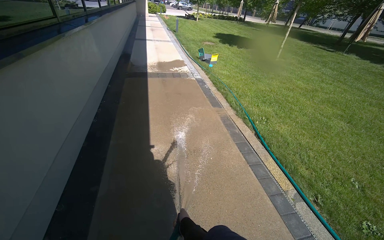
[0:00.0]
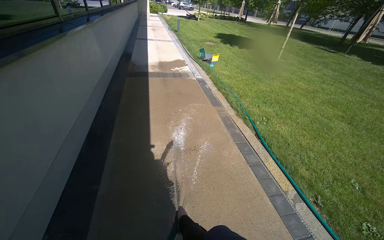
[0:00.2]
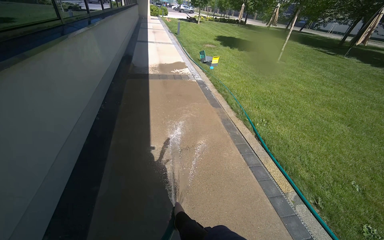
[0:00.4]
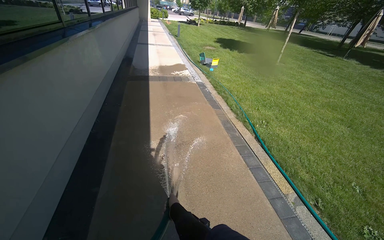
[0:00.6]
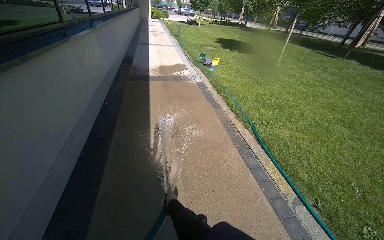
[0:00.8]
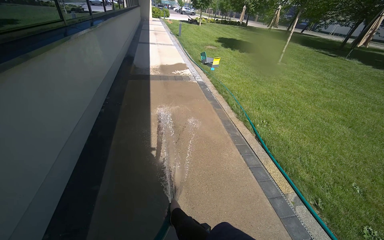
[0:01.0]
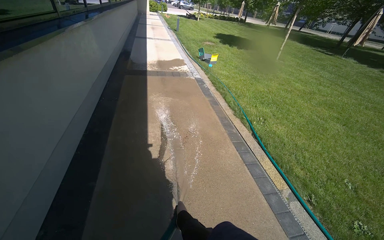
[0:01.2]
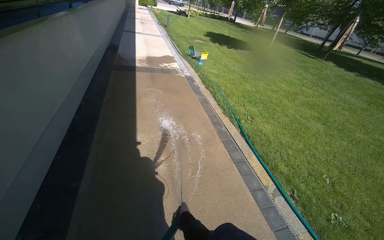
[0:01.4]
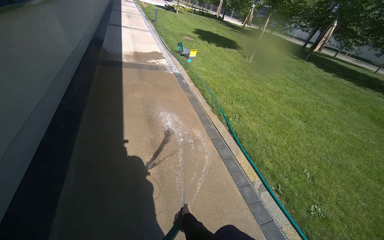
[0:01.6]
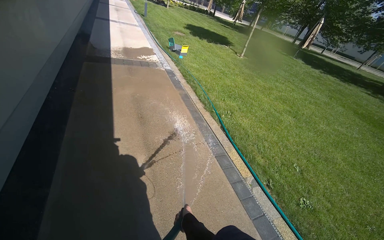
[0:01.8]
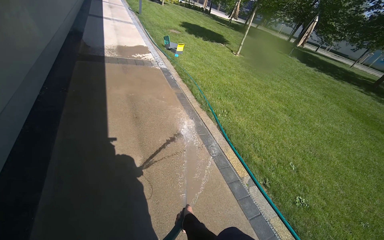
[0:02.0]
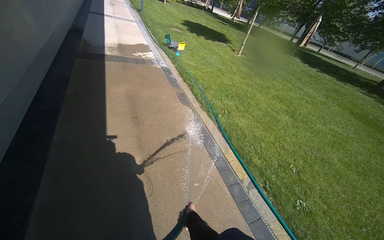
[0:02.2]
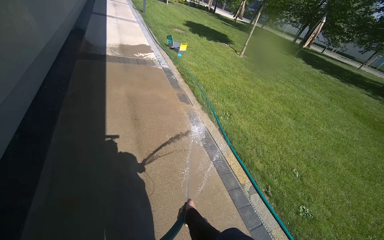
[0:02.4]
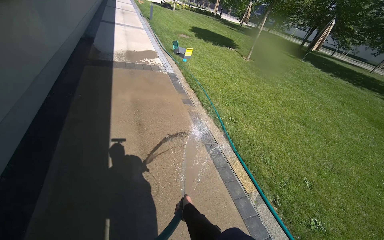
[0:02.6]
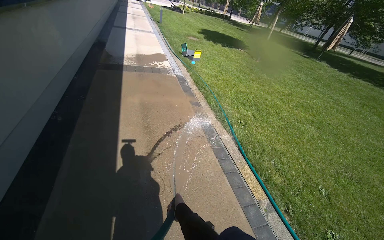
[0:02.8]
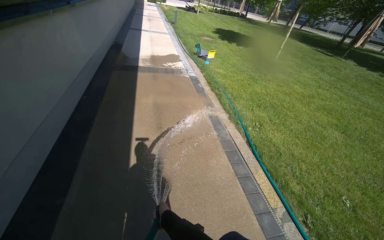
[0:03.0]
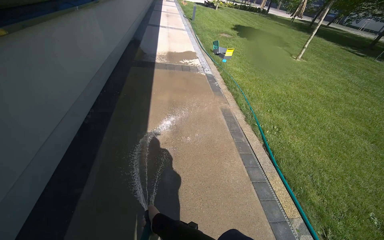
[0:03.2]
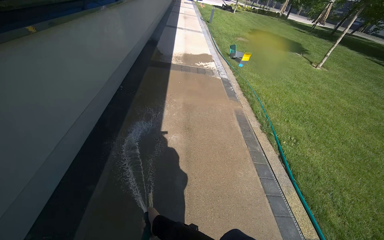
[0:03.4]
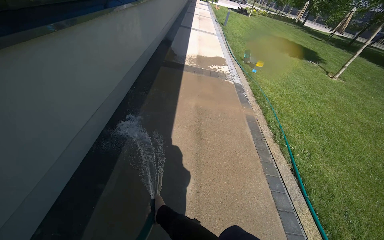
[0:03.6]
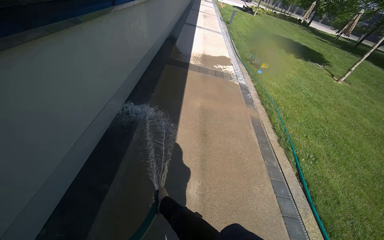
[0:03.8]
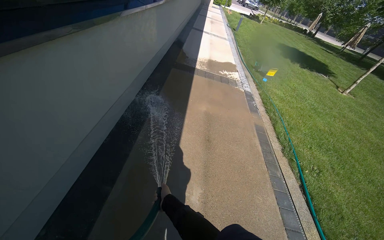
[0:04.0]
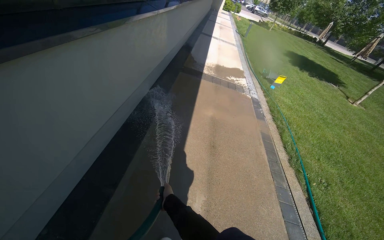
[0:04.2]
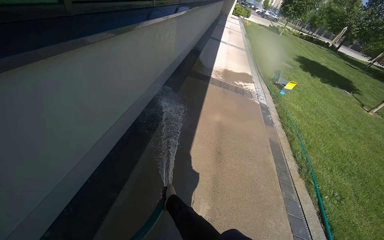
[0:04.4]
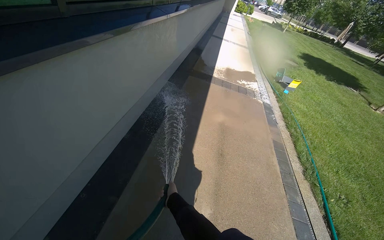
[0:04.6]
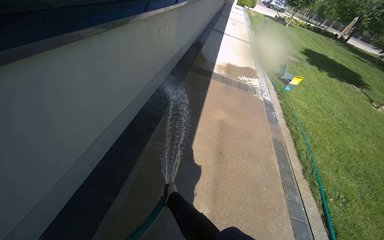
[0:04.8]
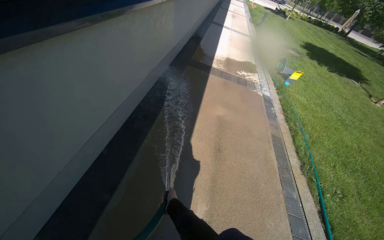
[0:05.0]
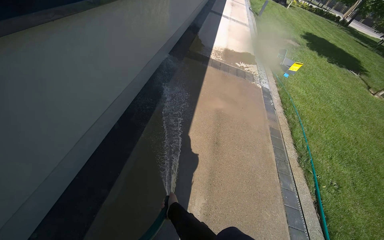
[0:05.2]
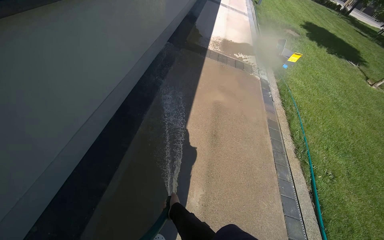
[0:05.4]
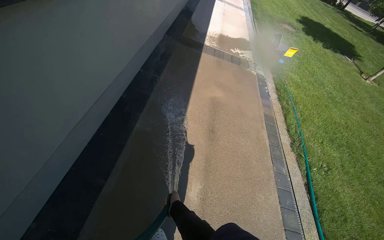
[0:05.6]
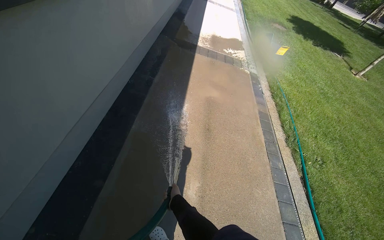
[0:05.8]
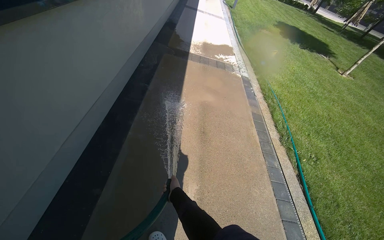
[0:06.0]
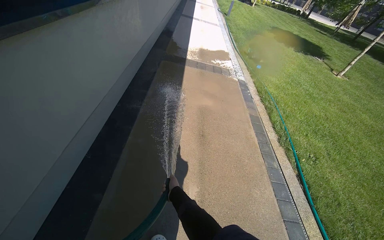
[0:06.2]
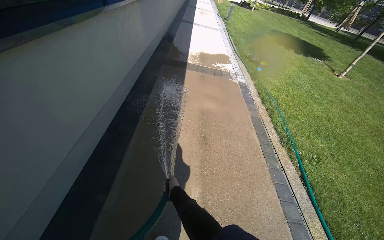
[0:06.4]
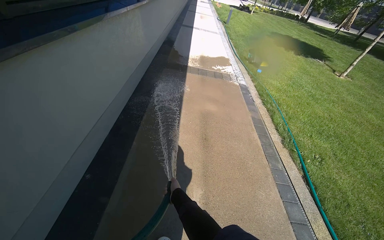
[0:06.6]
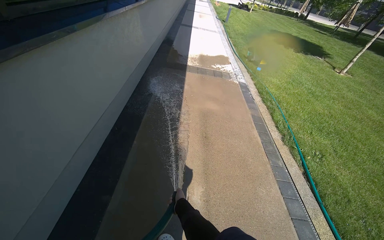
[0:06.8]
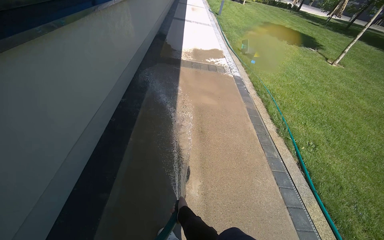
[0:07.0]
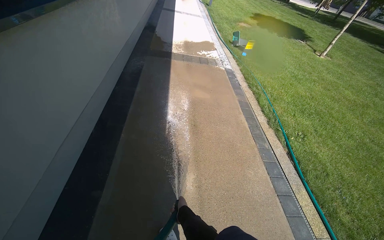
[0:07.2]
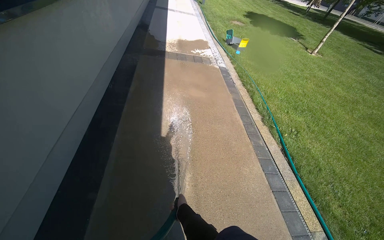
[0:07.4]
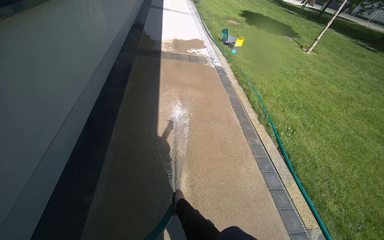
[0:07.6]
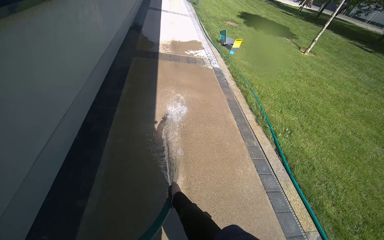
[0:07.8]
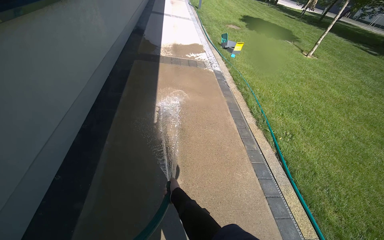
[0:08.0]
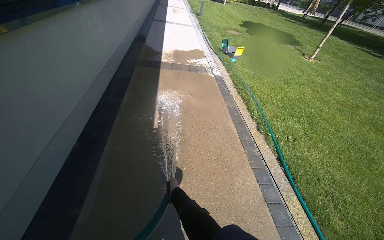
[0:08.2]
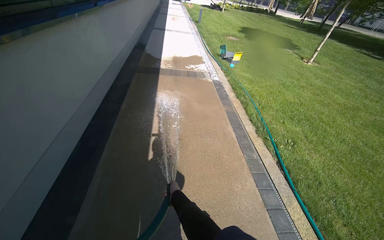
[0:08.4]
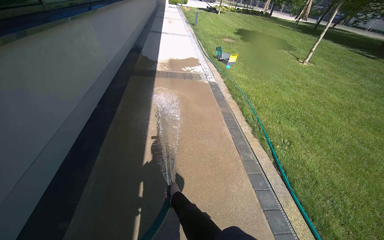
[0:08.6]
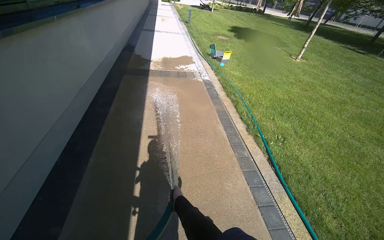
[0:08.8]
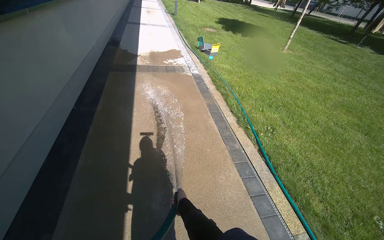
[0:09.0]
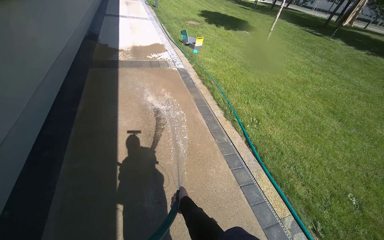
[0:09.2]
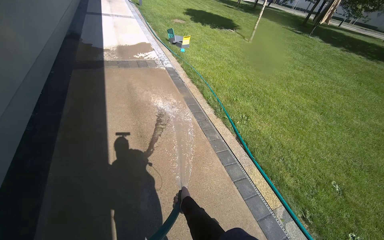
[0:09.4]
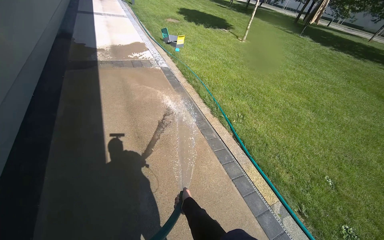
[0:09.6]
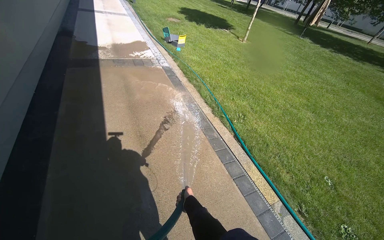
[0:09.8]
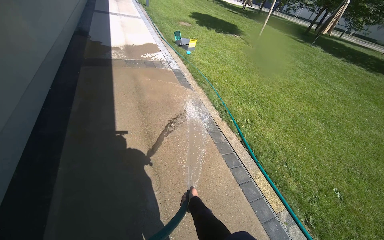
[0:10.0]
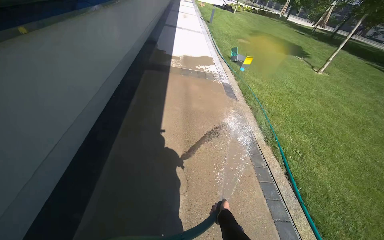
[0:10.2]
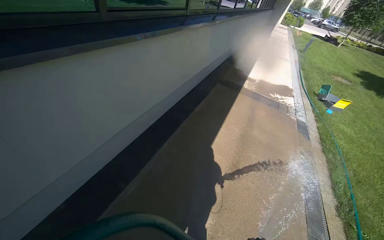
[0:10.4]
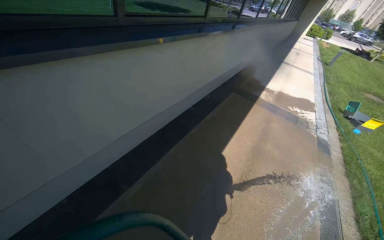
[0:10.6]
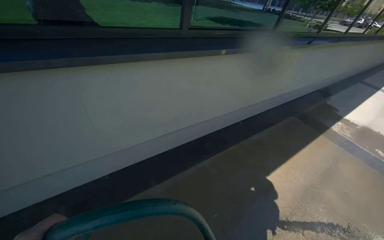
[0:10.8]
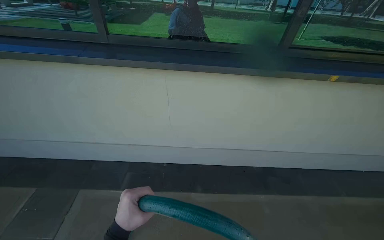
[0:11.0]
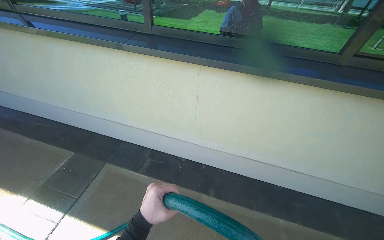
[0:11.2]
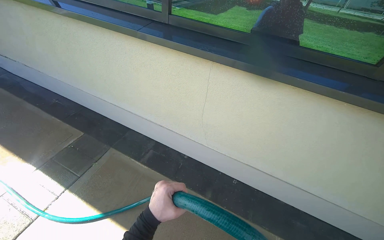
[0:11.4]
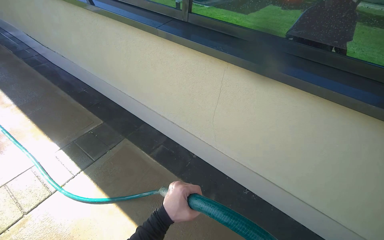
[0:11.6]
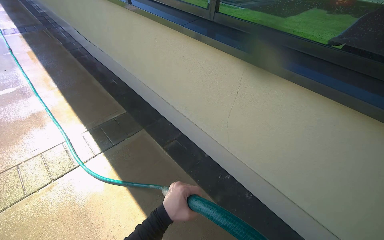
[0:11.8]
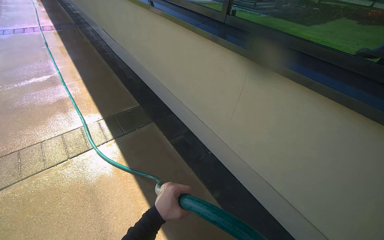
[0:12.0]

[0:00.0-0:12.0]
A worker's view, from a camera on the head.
Job: wiping surfaces.
The whole recording: Spraying water on sidewalk. The worker sprays water onto the sidewalk with a hose.
0:03.0 to 0:04.4: The head travels approximately 50 cm. The head rotates roughly 25 degrees to the left.
0:09.0 to 0:10.4: The head turns to the left by roughly 40 degrees.
0:10.4 to 0:12.0: The wearer's head swings some 115 degrees to the left.

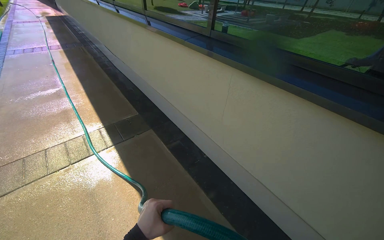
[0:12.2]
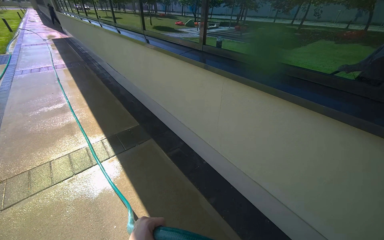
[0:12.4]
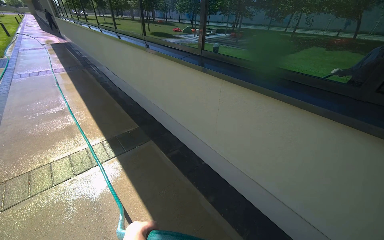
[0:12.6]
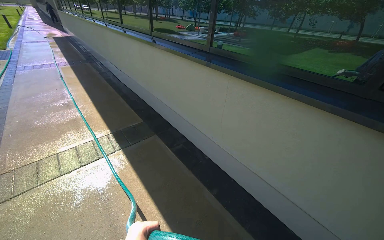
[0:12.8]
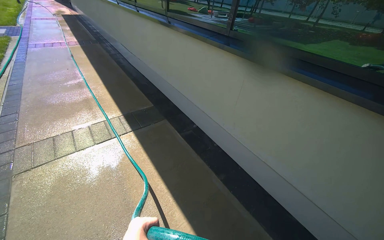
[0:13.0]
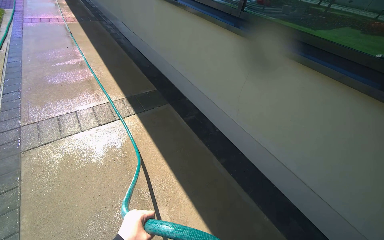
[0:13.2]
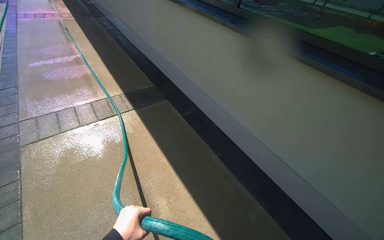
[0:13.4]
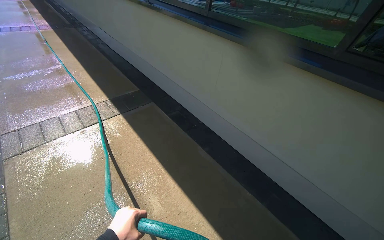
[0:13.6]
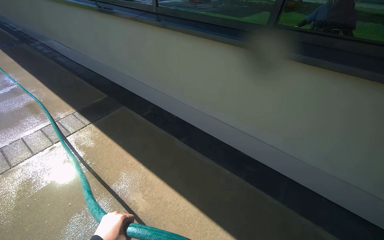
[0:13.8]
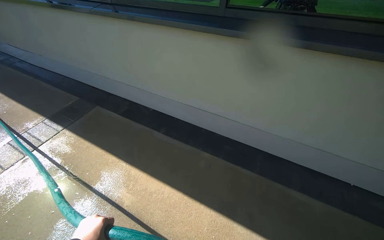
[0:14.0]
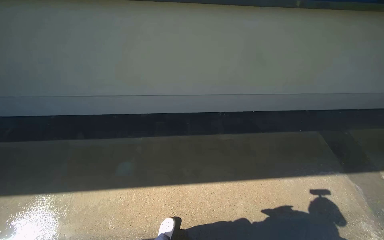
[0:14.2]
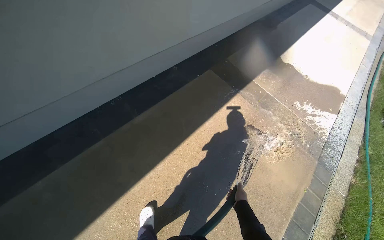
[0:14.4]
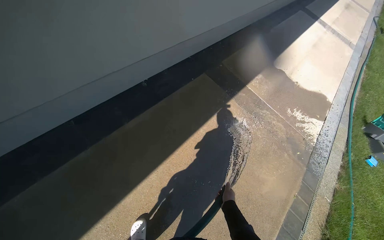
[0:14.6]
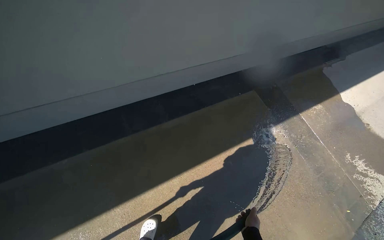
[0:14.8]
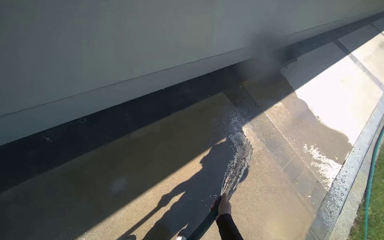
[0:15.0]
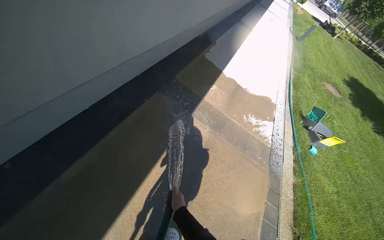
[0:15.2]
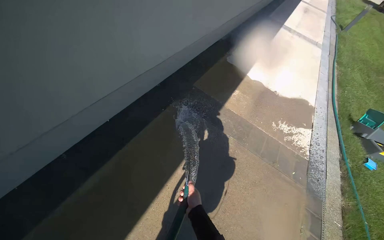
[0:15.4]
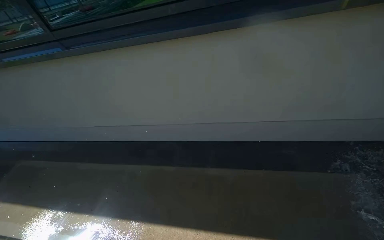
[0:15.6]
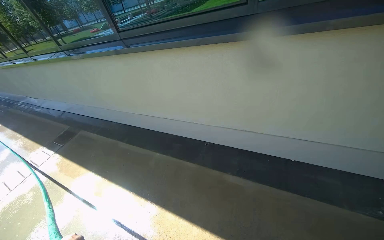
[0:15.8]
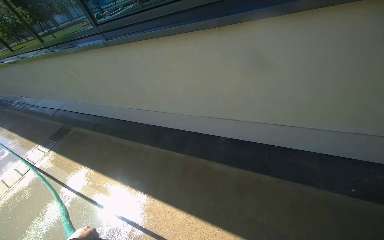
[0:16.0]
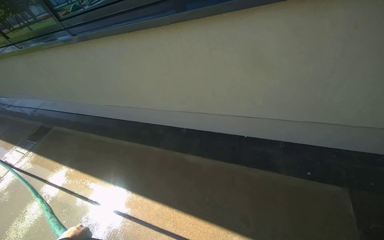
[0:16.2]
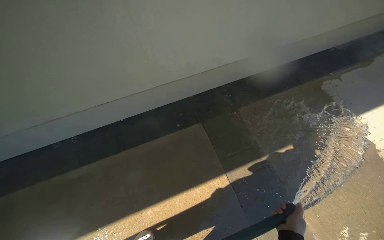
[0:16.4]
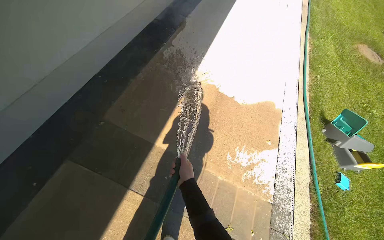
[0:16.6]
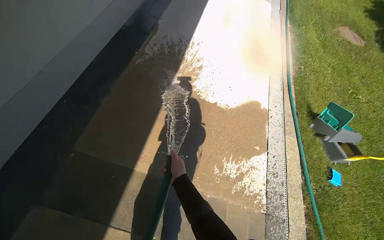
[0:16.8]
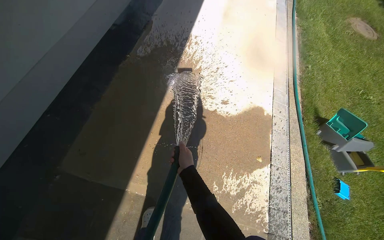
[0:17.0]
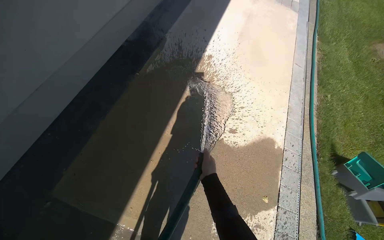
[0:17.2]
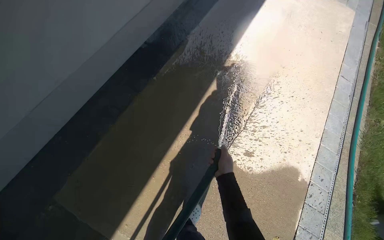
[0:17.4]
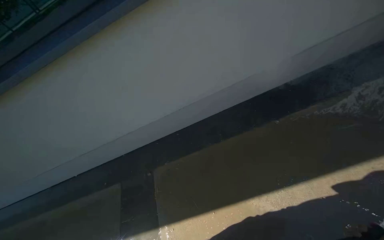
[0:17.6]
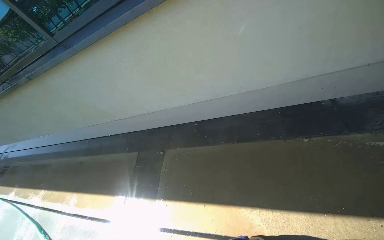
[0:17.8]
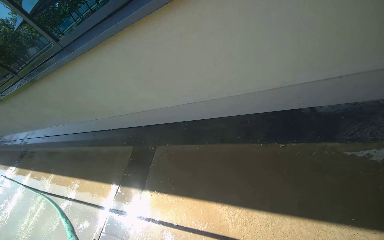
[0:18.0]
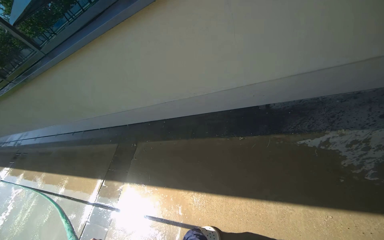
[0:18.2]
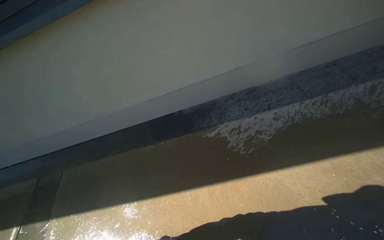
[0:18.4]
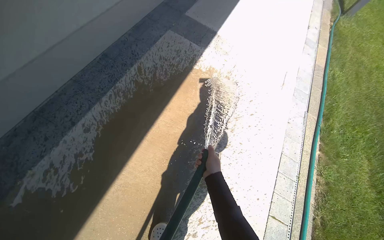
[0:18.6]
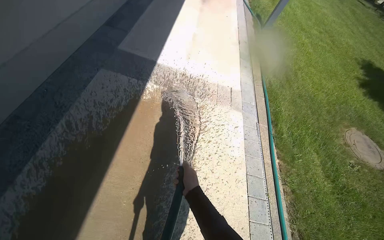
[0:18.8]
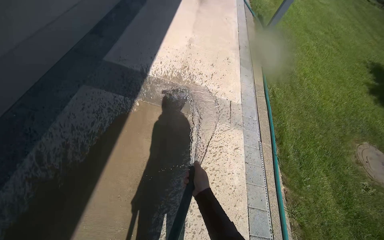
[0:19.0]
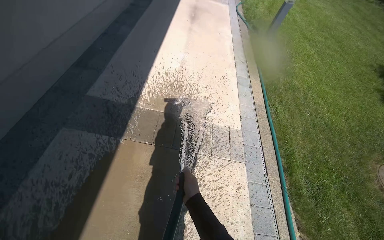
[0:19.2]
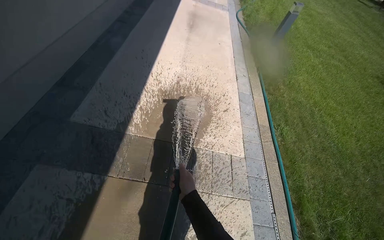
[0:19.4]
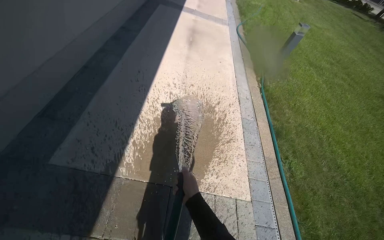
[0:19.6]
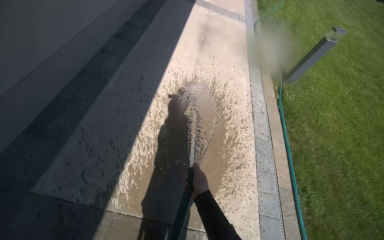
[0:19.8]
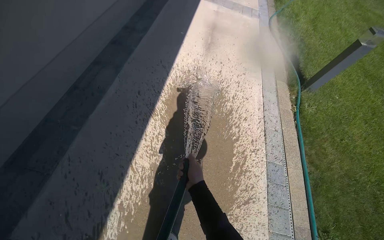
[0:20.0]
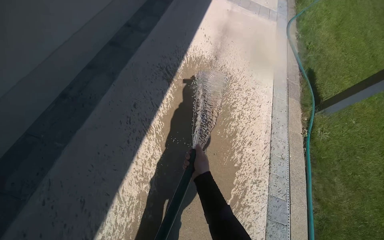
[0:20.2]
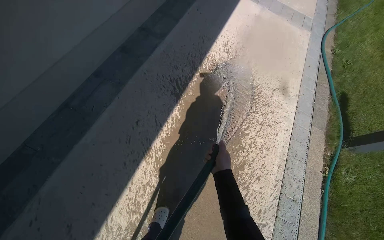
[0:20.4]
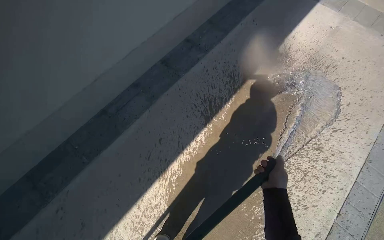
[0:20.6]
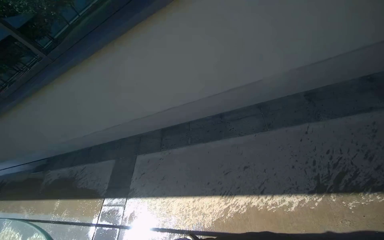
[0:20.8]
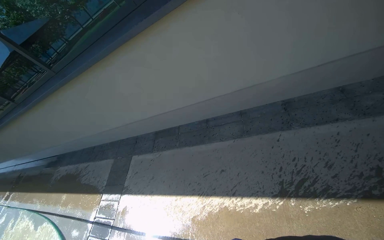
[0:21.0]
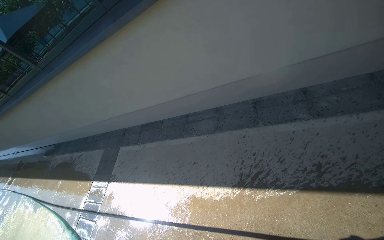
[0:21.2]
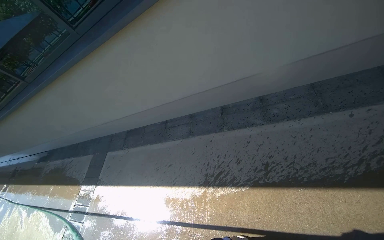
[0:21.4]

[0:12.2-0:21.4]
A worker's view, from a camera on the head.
Job: wiping surfaces.
The whole recording: Spraying water on sidewalk. The worker sprays water onto the sidewalk with a hose.
0:12.2 to 0:13.8: The camera travels about 60 cm.
0:13.8 to 0:15.2: The camera is carried some 90 cm. The head rotates some 70 degrees to the right. The camera pitches downward, by roughly 20 degrees.
0:16.8 to 0:18.4: The camera travels approximately 2 m. The head turns to the left by approximately 40 degrees.
0:18.4 to 0:19.8: The head travels approximately 2.5 m. The wearer looks roughly 75 degrees further to the right.
